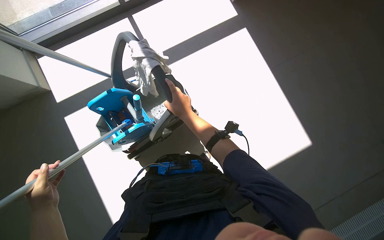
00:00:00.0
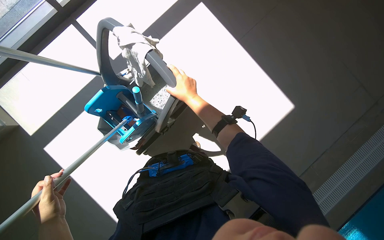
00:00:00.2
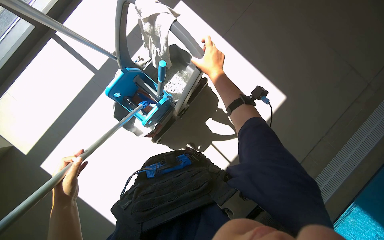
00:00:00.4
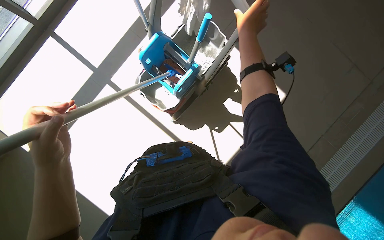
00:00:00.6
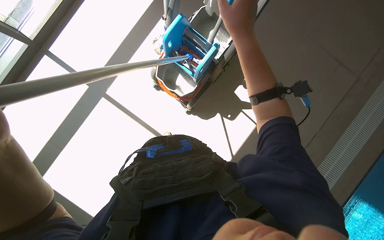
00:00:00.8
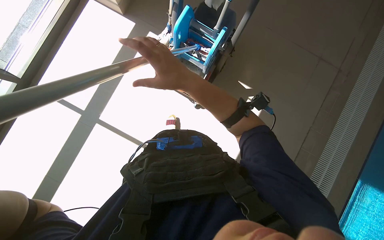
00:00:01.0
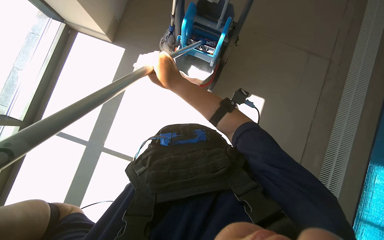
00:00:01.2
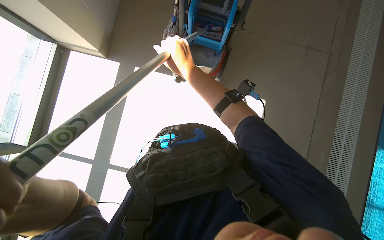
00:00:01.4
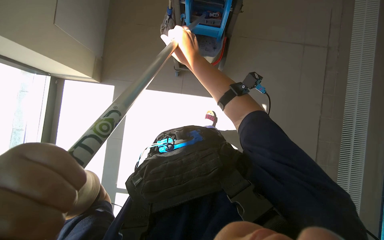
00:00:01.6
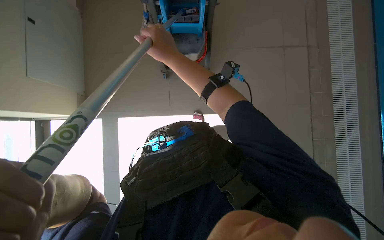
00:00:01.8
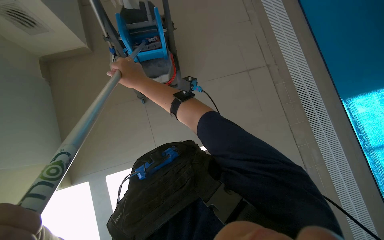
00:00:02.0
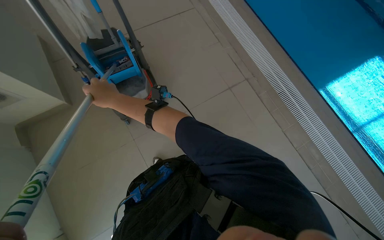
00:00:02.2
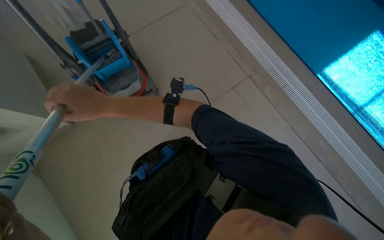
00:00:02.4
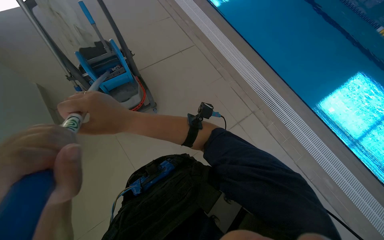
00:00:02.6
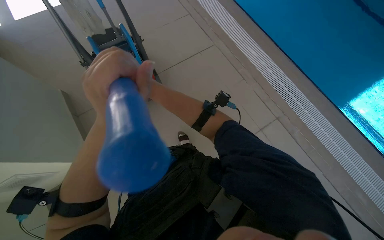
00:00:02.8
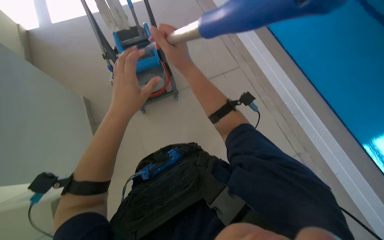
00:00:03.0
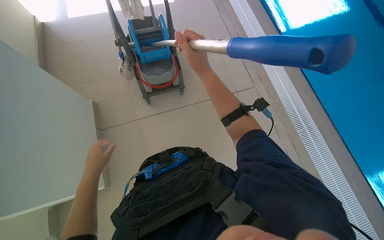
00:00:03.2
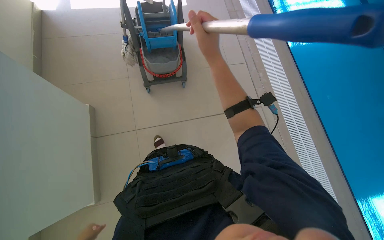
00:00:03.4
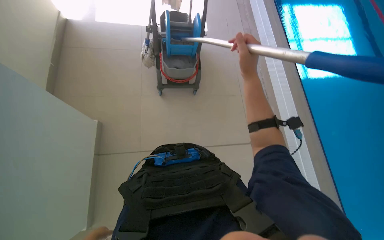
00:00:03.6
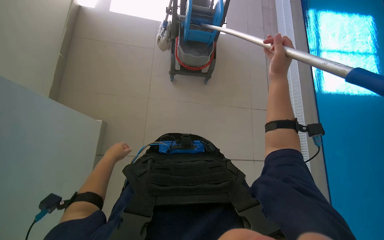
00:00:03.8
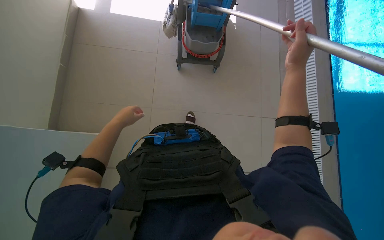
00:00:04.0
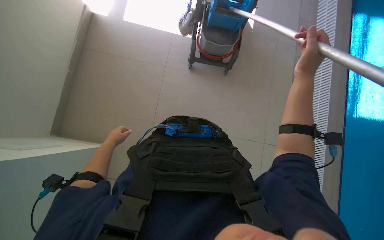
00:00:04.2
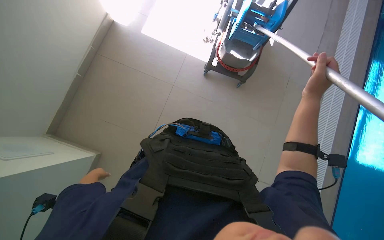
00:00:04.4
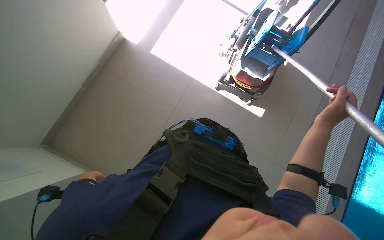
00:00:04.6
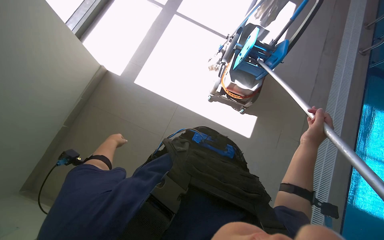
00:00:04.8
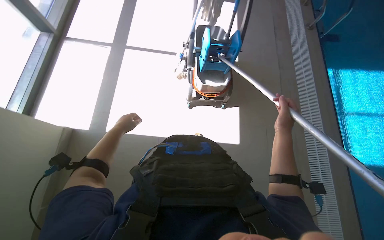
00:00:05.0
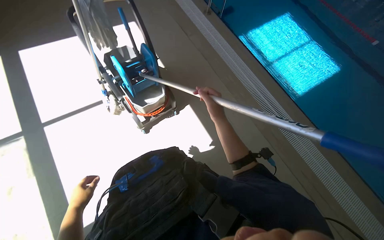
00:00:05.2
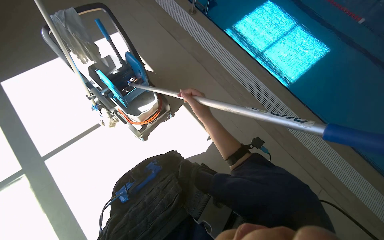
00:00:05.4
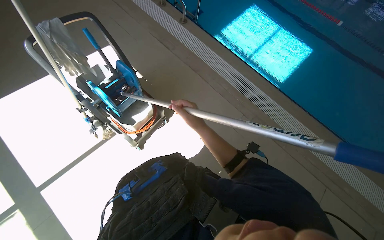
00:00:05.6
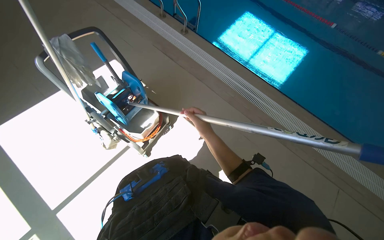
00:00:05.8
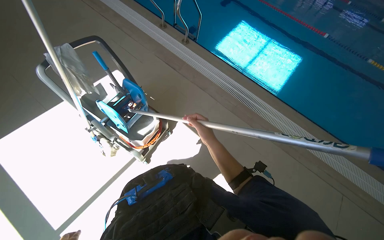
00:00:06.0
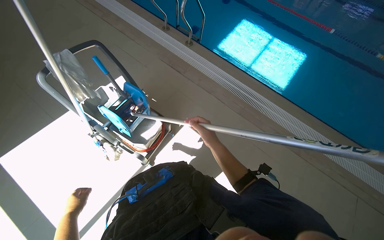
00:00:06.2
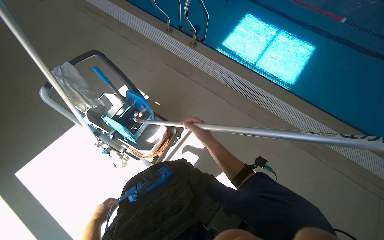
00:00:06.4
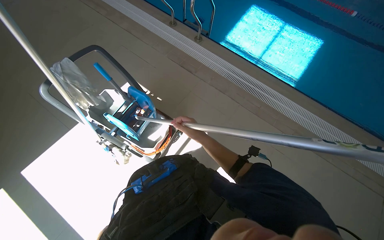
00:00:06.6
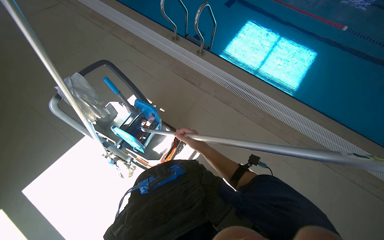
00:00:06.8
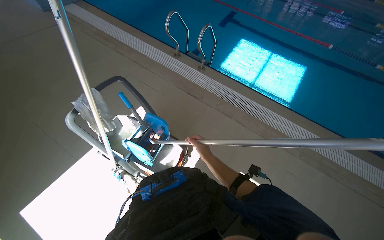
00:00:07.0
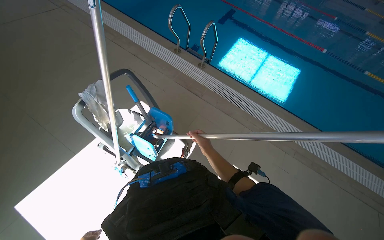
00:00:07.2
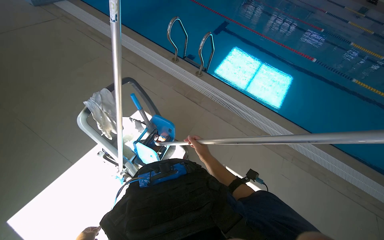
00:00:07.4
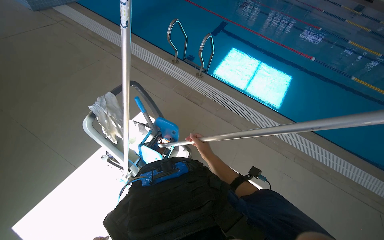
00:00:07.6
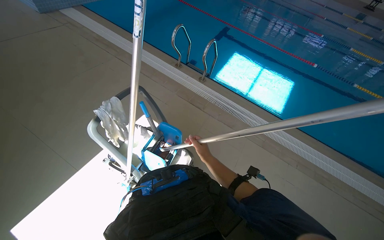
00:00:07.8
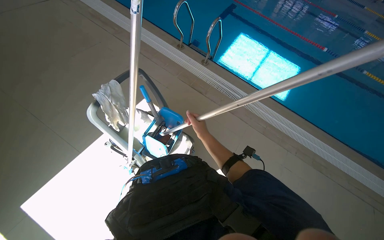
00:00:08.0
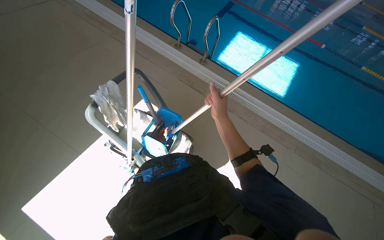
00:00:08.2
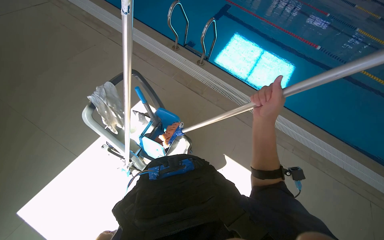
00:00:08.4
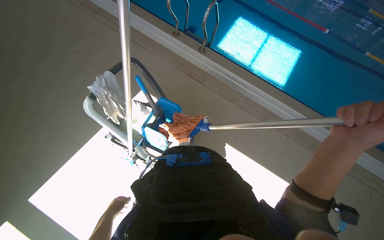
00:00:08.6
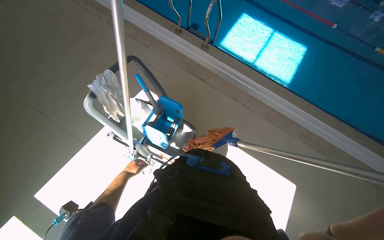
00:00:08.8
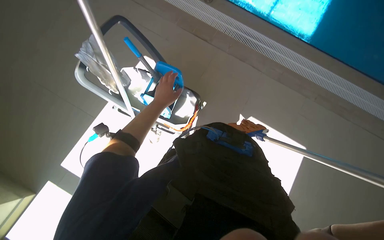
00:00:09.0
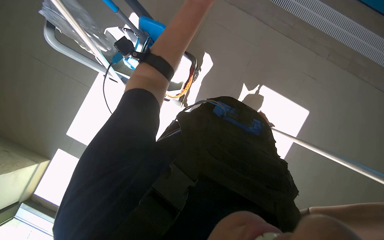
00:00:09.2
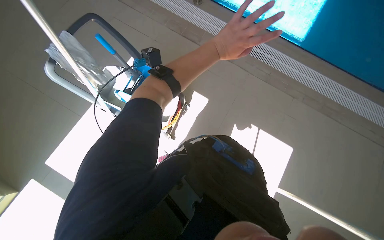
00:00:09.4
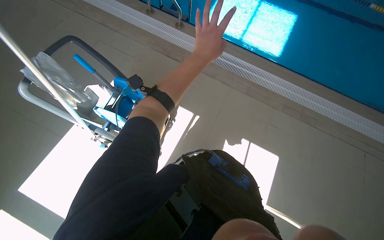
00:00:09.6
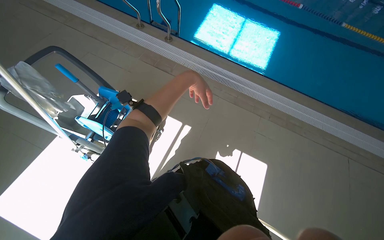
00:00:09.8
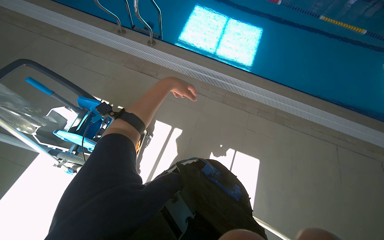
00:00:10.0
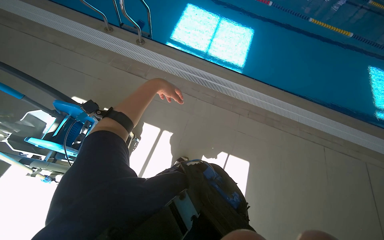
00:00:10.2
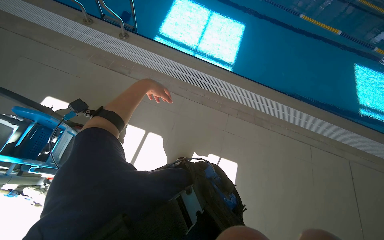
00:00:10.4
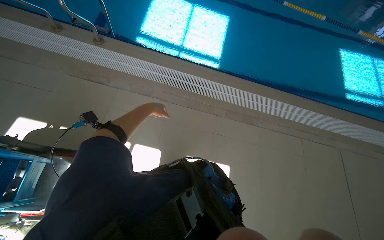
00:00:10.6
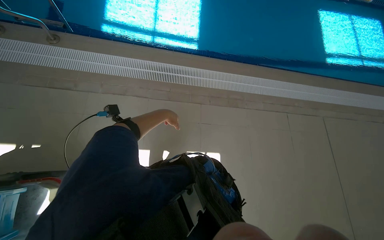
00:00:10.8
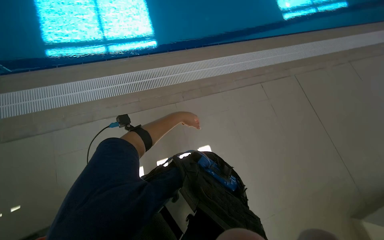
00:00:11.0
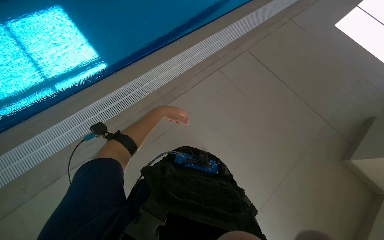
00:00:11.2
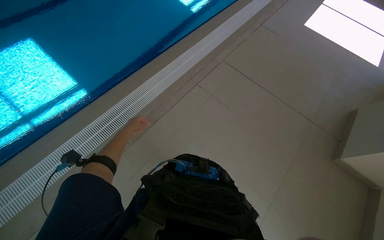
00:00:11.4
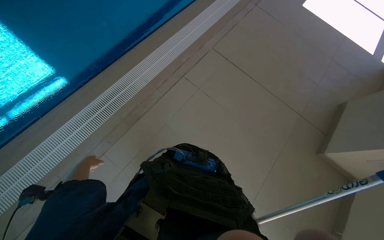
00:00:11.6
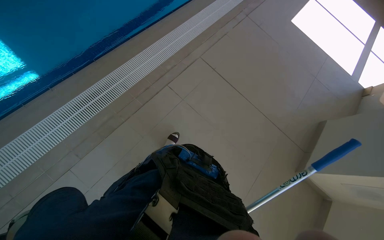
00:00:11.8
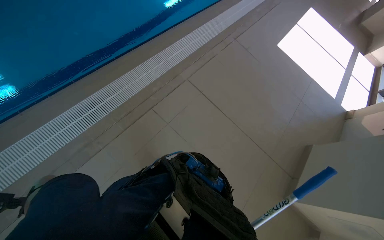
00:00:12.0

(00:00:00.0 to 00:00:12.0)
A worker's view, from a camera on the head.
Job: mopping floor.
The whole recording: Mopping pool deck floor. The worker mops the tiled floor around the pool with a long-handled mop.
00:00:00.0 - 00:00:01.6: The wearer moves some 60 cm. The wearer looks about 35 degrees further to the right. The view tilts about 20 degrees upward.
00:00:01.6 - 00:00:03.0: The wearer's head swings approximately 30 degrees to the right.
00:00:04.4 - 00:00:06.0: The head rotates some 60 degrees to the right. The view tips upward by approximately 20 degrees.
00:00:07.6 - 00:00:09.0: The wearer looks roughly 20 degrees further downward.
00:00:09.0 - 00:00:10.4: The camera travels to the right, about 50 cm.
00:00:10.4 - 00:00:12.0: The wearer looks about 30 degrees further to the right.

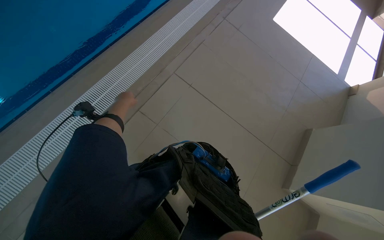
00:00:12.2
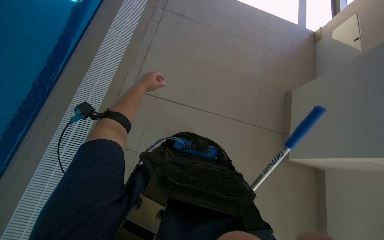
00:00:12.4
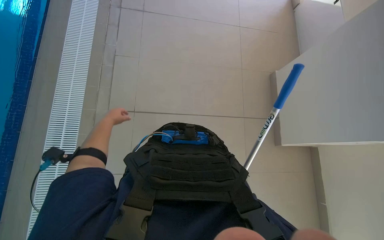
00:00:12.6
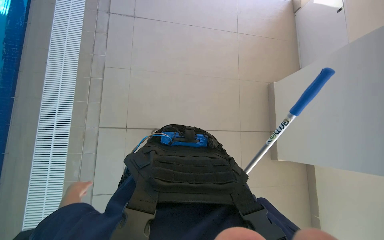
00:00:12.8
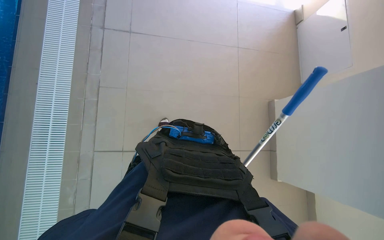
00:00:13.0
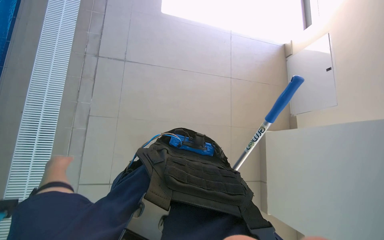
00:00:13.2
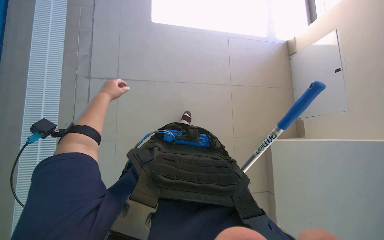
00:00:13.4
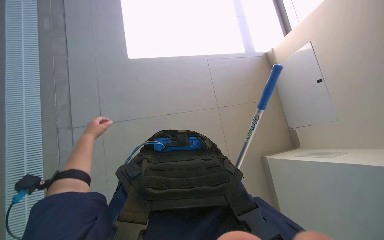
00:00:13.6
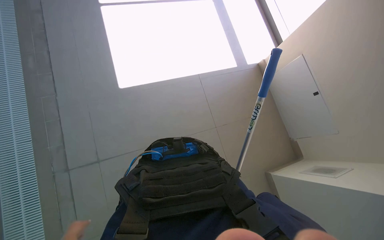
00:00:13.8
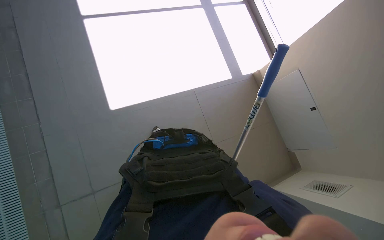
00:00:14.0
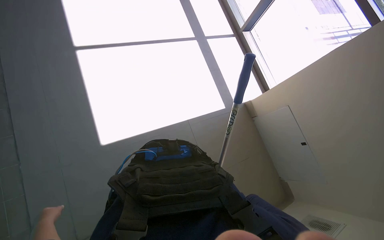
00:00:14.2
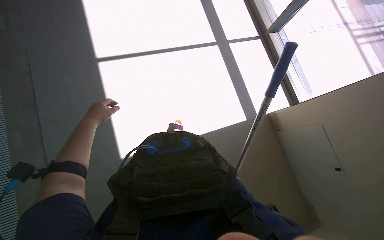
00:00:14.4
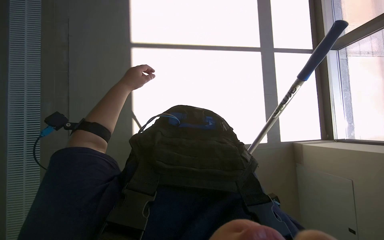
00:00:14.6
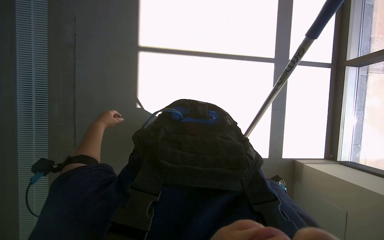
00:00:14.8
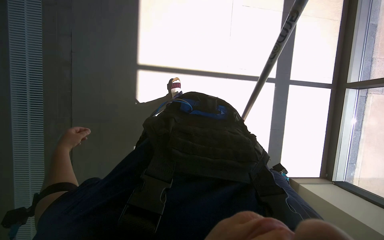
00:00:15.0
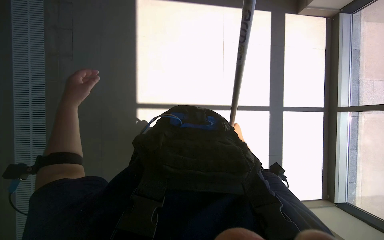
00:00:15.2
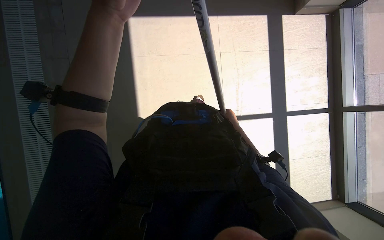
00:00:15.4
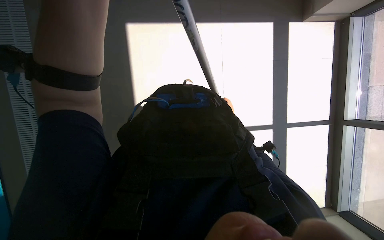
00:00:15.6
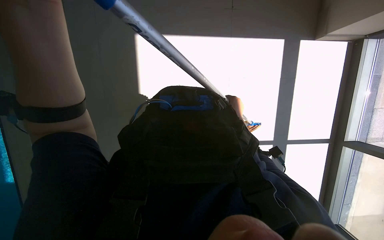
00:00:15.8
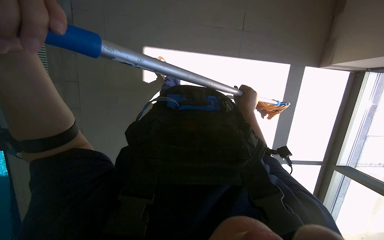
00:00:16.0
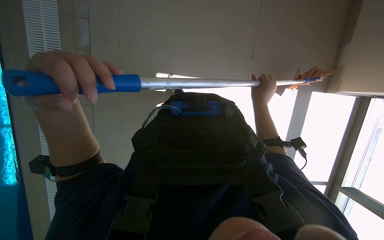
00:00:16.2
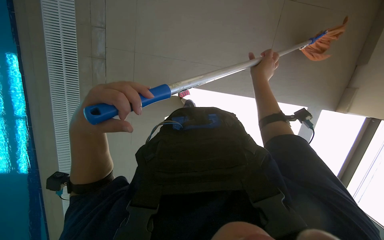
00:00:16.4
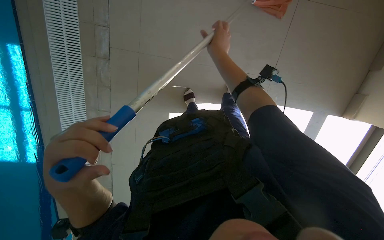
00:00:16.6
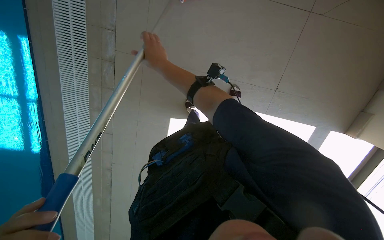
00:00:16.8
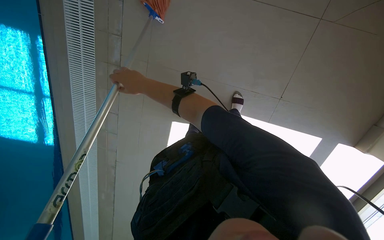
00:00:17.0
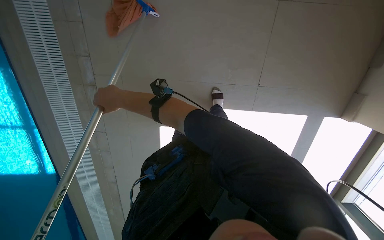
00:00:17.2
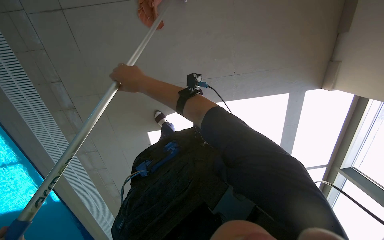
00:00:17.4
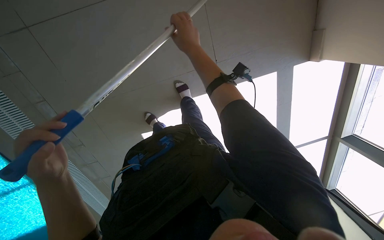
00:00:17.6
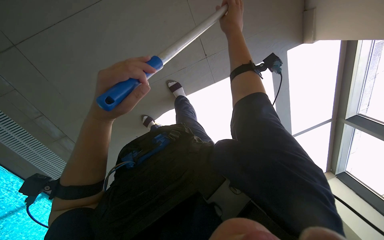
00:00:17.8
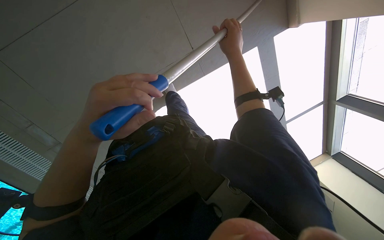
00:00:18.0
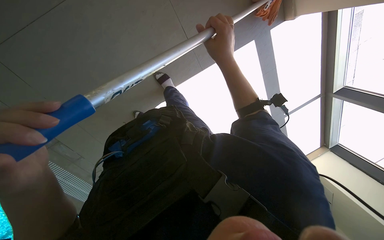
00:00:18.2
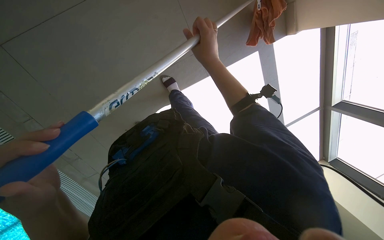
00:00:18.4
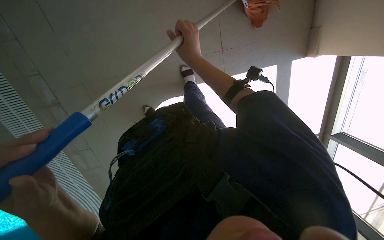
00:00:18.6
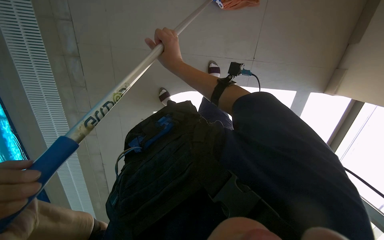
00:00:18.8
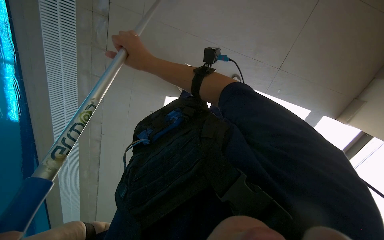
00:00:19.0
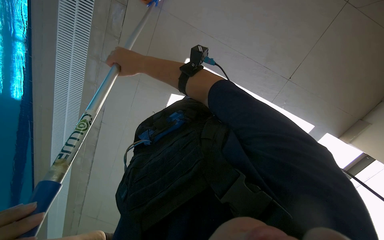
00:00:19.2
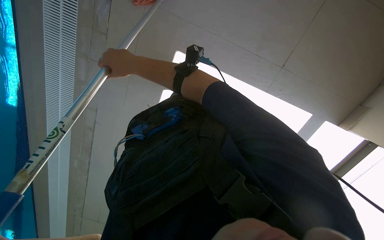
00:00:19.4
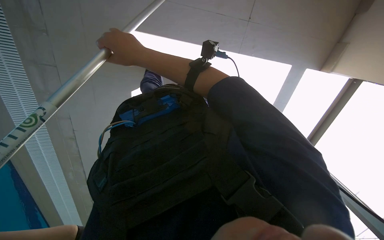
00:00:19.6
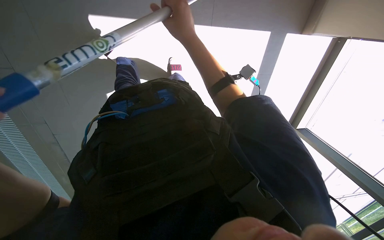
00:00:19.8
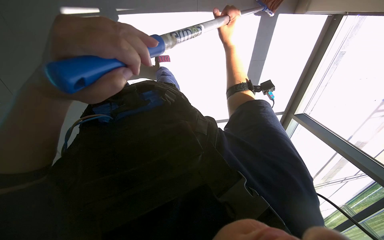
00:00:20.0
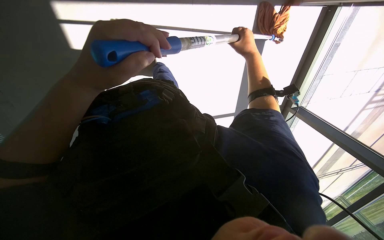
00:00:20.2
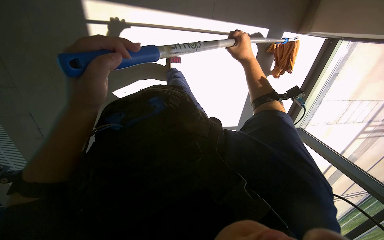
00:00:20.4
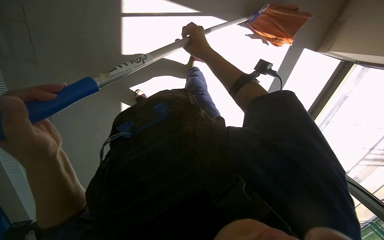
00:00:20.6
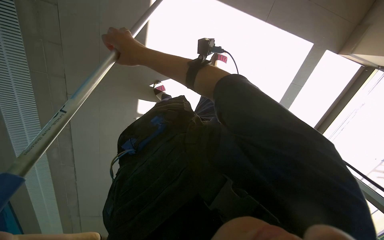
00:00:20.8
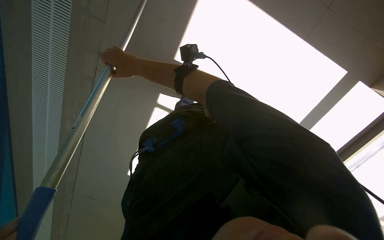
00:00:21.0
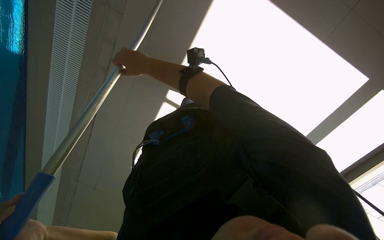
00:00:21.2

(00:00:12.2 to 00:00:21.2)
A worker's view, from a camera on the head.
Job: mopping floor.
The whole recording: Mopping pool deck floor. The worker mops the tiled floor around the pool with a long-handled mop.
00:00:12.2 - 00:00:13.8: The view tips upward by about 15 degrees.
00:00:13.8 - 00:00:15.2: The camera is carried approximately 50 cm. The view tips upward by about 10 degrees. The scene turns roughly 30 degrees clockwise in the picture.
00:00:15.2 - 00:00:16.6: The wearer moves about 40 cm.
00:00:16.6 - 00:00:18.2: The right hand goes approximately 10 cm nearer to the camera, and reaches some 30 cm to the left, then returns.
00:00:19.8 - 00:00:21.2: The right hand travels to the right and back again, some 30 cm each way.
